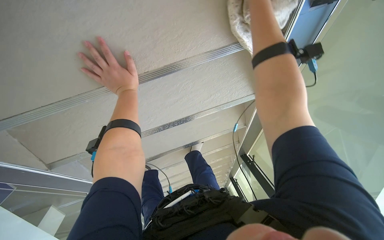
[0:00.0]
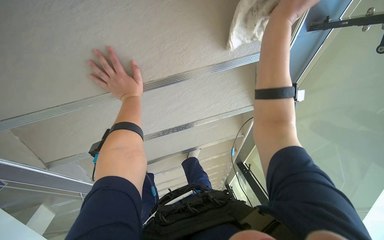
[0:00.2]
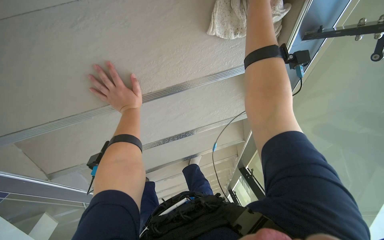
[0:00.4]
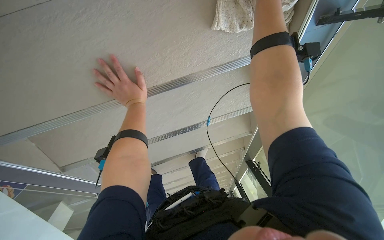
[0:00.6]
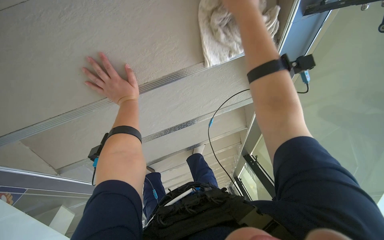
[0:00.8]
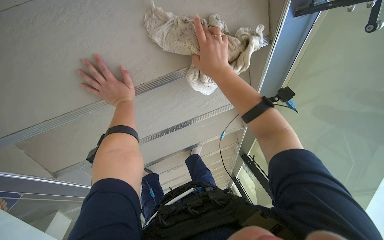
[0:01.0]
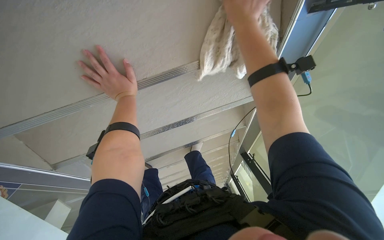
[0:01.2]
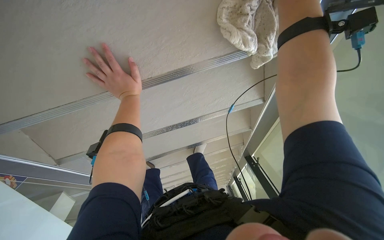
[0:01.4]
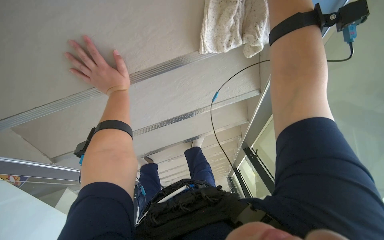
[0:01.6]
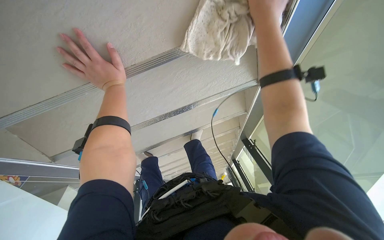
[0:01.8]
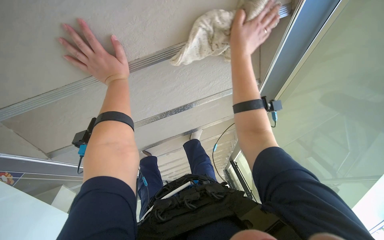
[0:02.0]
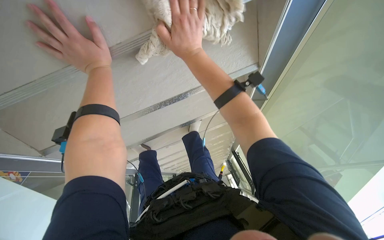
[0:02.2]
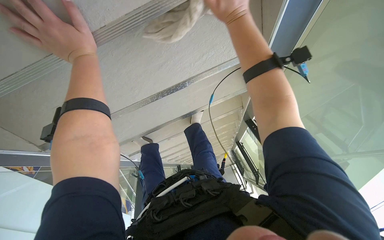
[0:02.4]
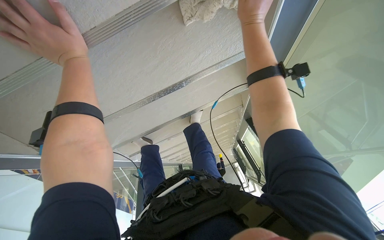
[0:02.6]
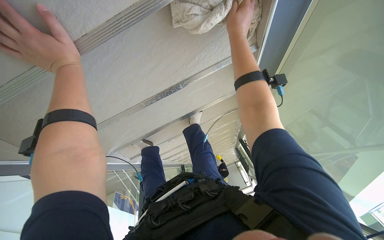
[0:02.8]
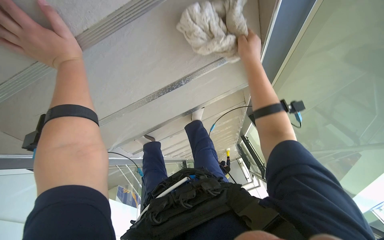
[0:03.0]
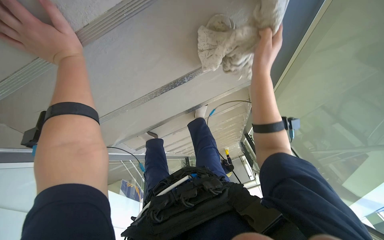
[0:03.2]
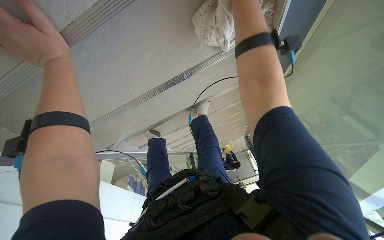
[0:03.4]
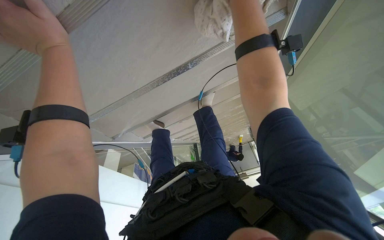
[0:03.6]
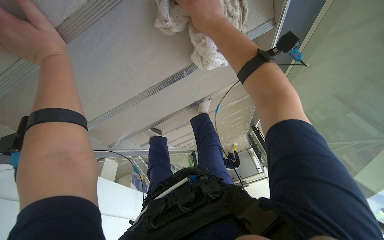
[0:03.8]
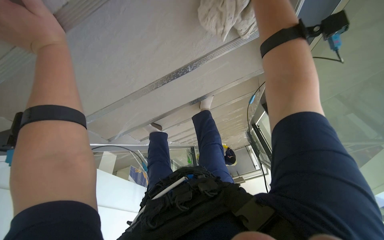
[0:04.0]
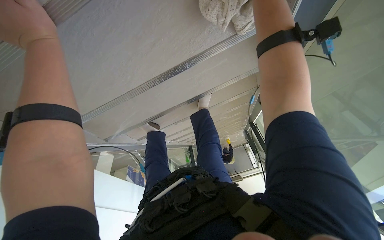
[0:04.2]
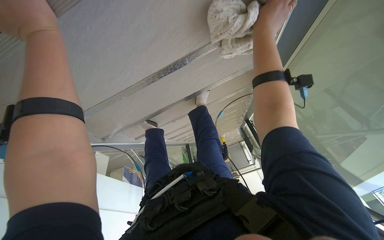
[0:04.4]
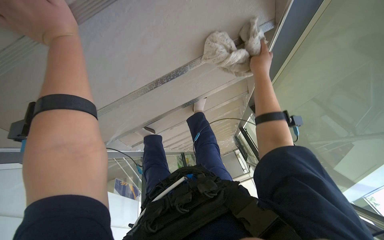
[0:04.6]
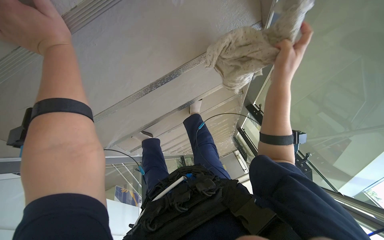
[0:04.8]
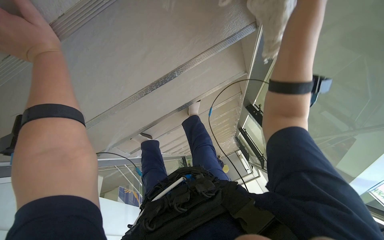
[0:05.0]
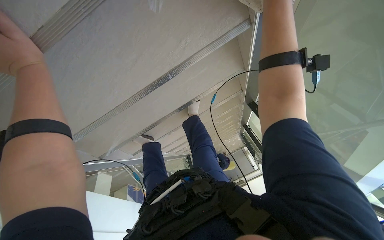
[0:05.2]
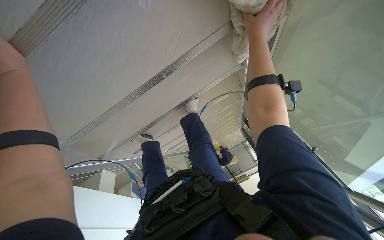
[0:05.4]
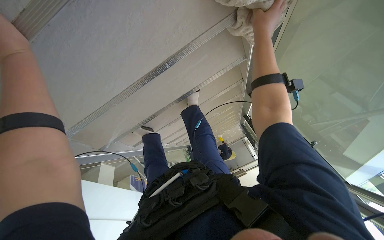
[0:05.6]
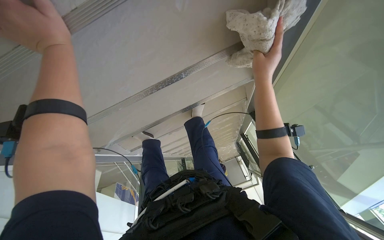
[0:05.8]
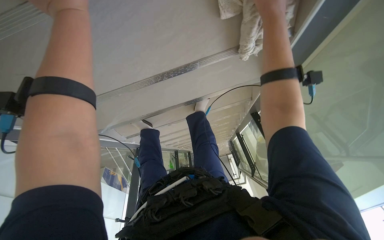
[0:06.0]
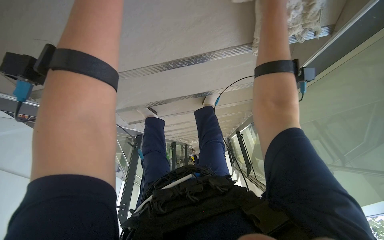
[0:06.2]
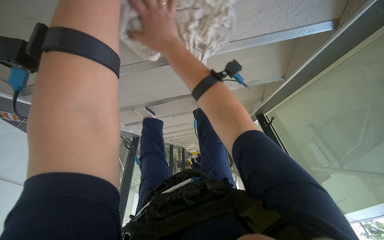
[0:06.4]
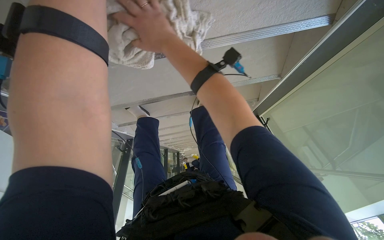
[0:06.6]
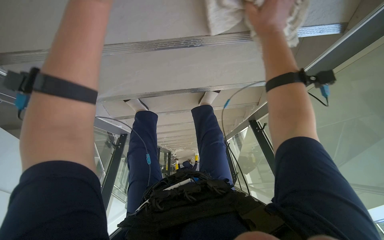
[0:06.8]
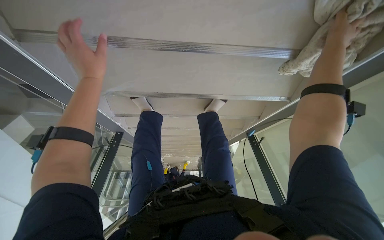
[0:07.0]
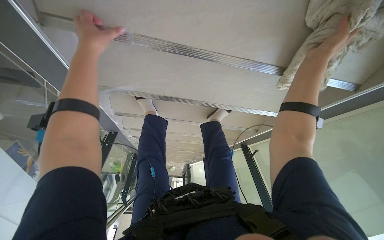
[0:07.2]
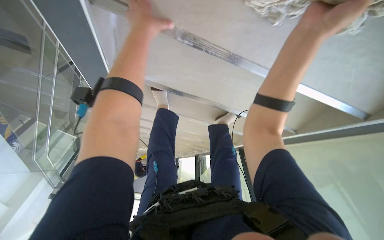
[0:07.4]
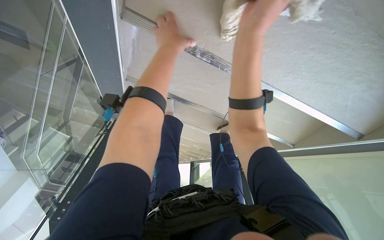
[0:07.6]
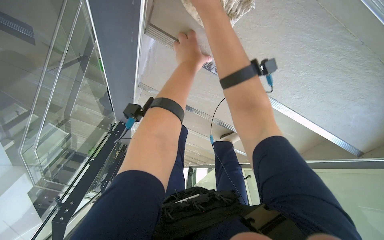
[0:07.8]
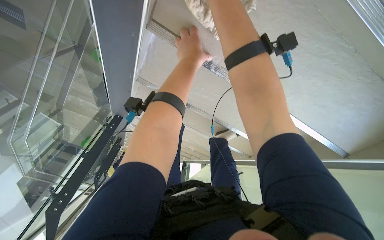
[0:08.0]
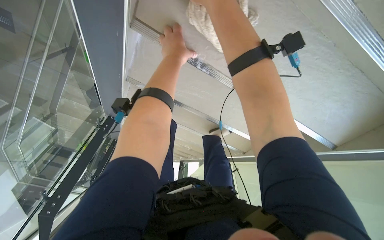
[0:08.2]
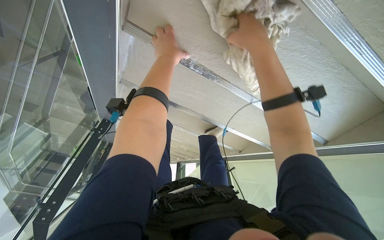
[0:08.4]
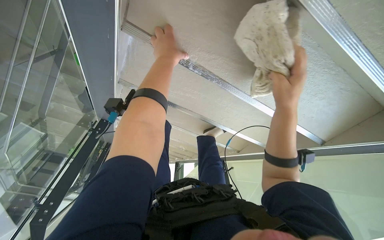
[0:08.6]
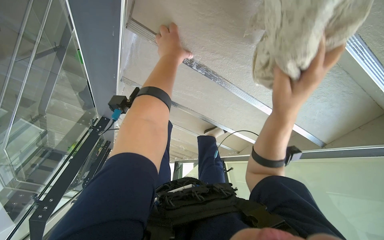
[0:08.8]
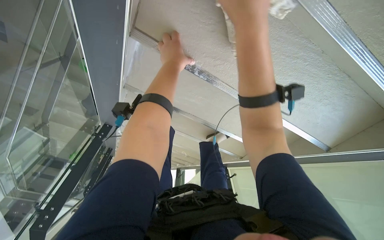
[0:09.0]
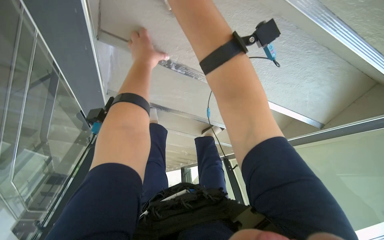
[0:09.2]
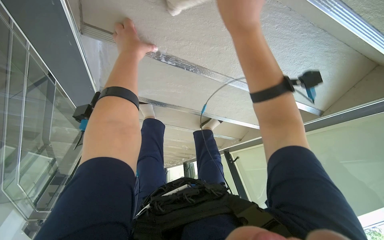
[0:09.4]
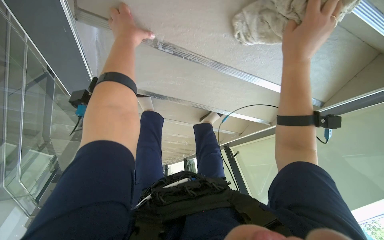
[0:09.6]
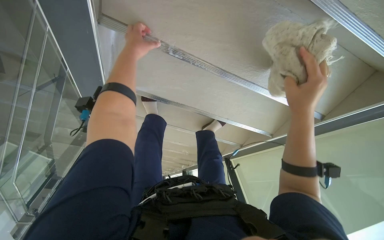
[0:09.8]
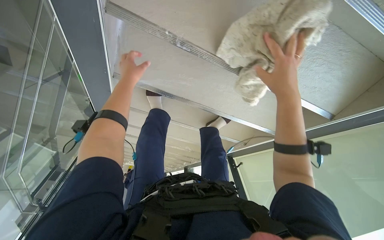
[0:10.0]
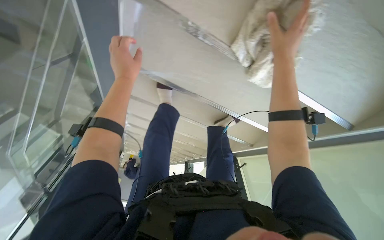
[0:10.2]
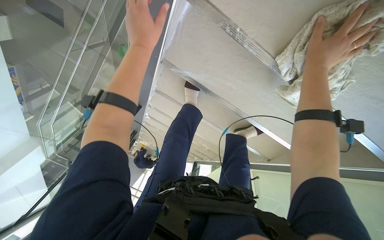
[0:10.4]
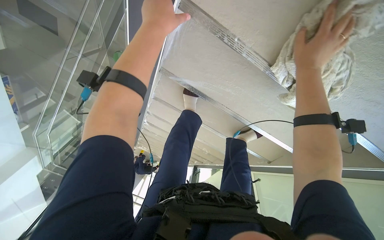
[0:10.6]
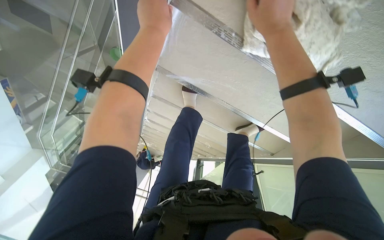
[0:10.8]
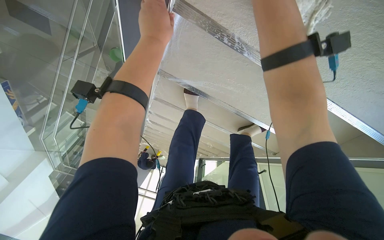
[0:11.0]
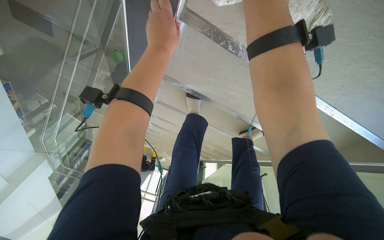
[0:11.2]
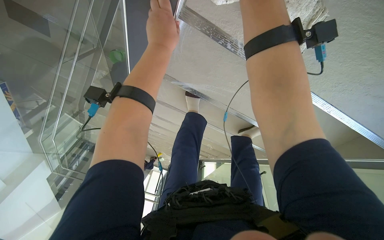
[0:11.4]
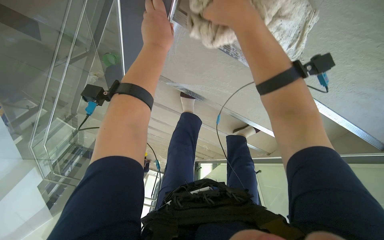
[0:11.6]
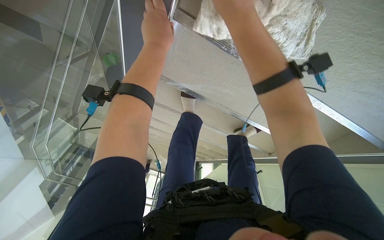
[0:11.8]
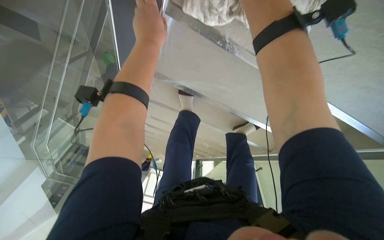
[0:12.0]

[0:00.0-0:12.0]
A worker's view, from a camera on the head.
Job: wiping surfaces.
The whole recording: Wiping stairs and railings. The worker wipes the glass railing and the underside of the stairs with a cloth.
1.6 to 3.0 s: The right hand goes roughly 30 cm farther from the camera and down the picture, and reaches about 15 cm to the left, then returns.
6.0 to 7.6 s: Everything in view rotates roughly 30 degrees clockwise.
9.0 to 10.4 s: The right hand goes some 25 cm farther from the camera and to the right.
10.4 to 12.0 s: The right hand heads to the left and nearer to the camera, covering approximately 25 cm.

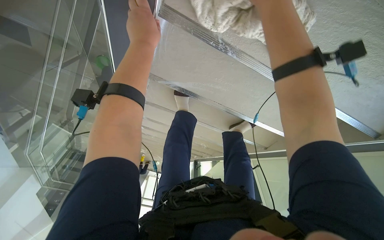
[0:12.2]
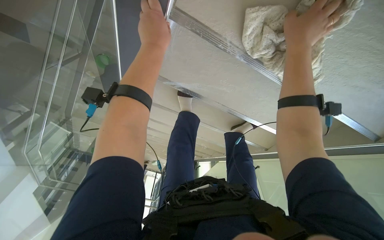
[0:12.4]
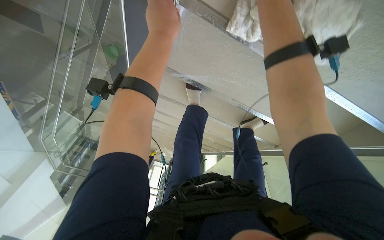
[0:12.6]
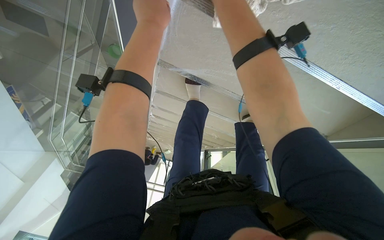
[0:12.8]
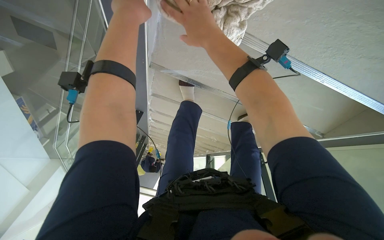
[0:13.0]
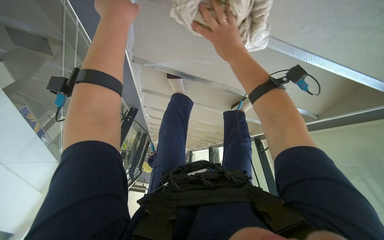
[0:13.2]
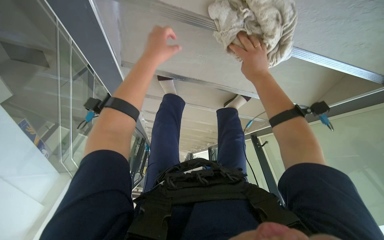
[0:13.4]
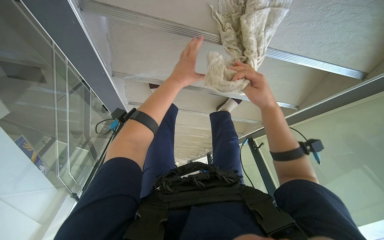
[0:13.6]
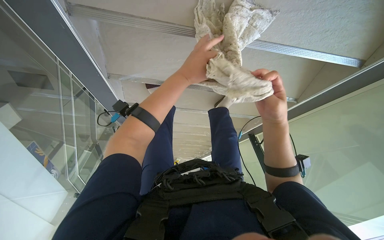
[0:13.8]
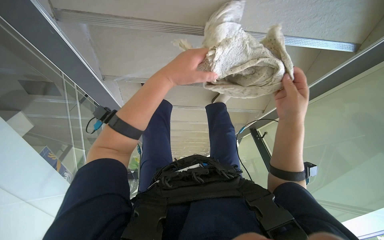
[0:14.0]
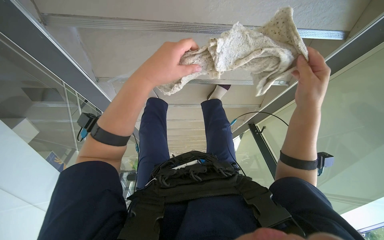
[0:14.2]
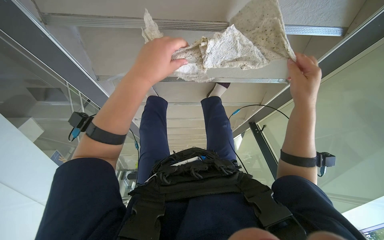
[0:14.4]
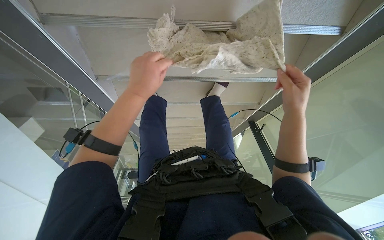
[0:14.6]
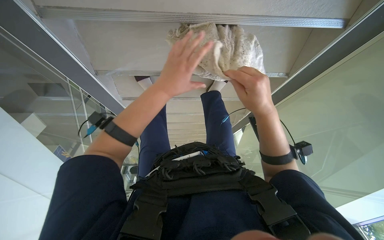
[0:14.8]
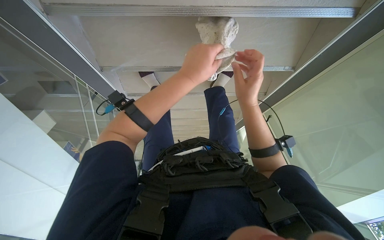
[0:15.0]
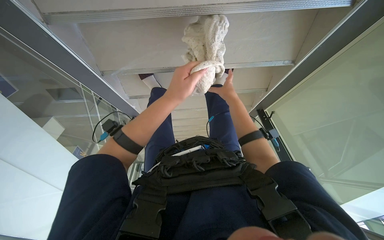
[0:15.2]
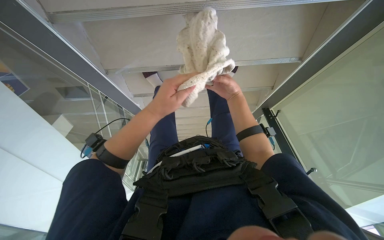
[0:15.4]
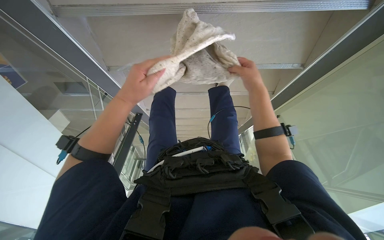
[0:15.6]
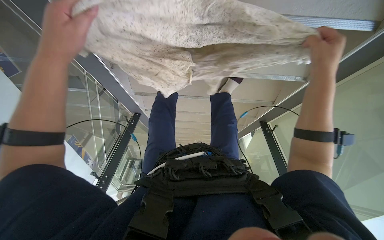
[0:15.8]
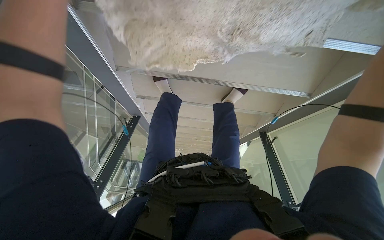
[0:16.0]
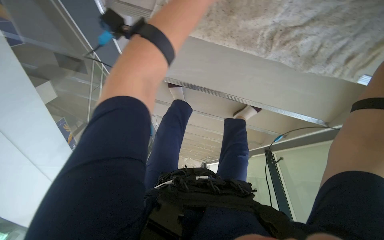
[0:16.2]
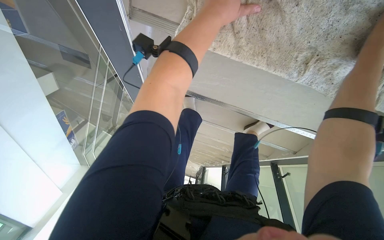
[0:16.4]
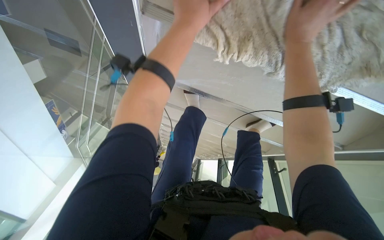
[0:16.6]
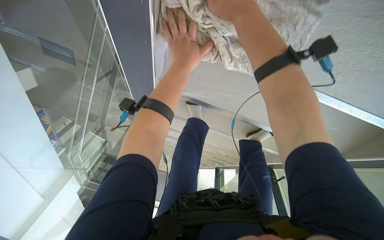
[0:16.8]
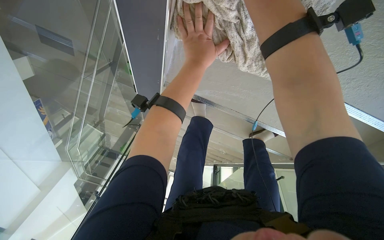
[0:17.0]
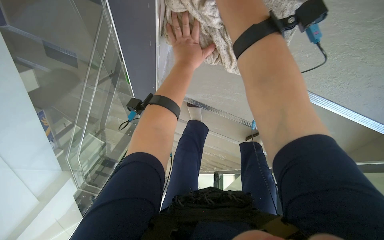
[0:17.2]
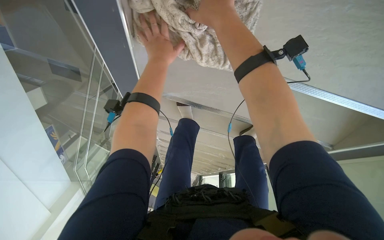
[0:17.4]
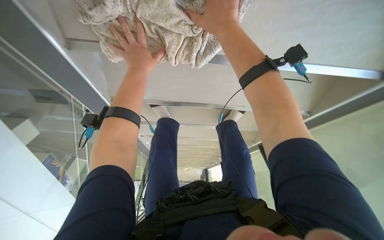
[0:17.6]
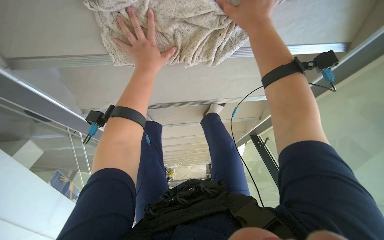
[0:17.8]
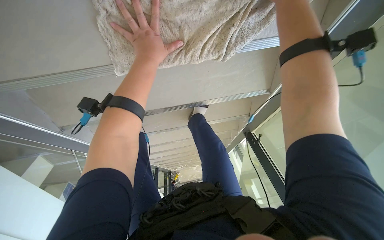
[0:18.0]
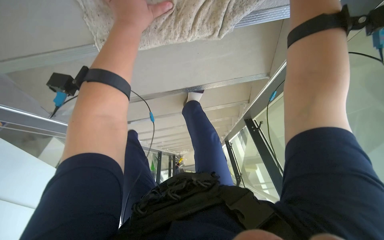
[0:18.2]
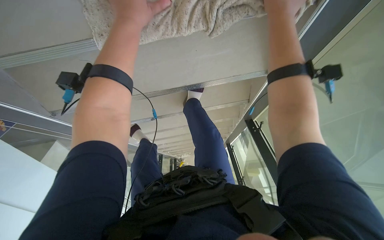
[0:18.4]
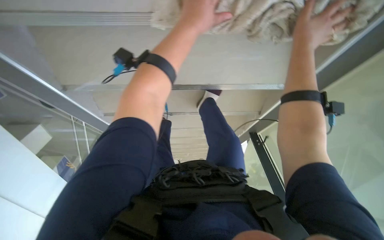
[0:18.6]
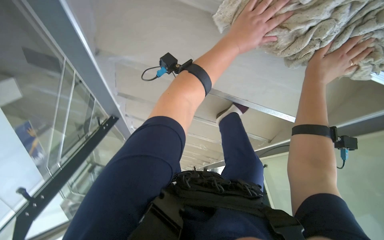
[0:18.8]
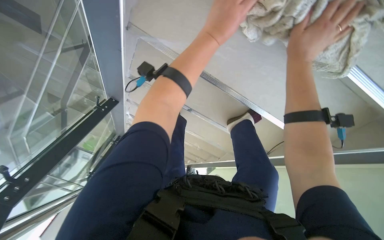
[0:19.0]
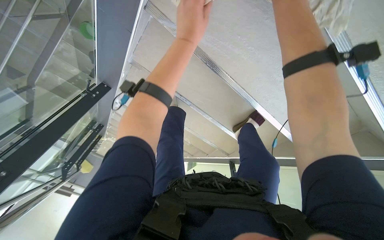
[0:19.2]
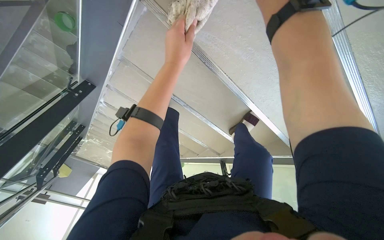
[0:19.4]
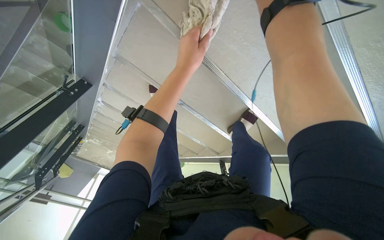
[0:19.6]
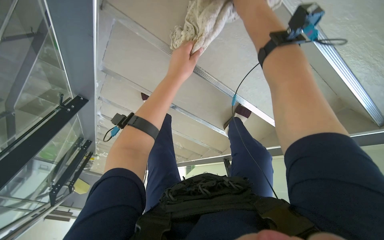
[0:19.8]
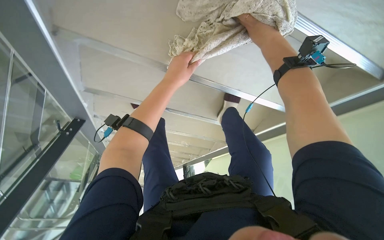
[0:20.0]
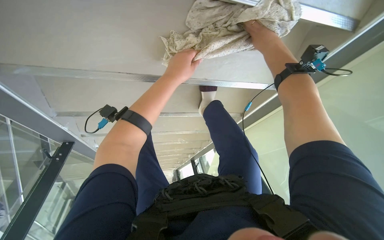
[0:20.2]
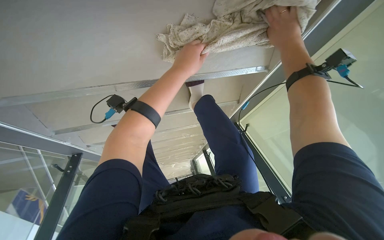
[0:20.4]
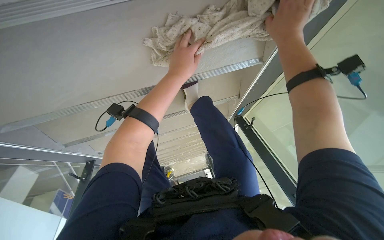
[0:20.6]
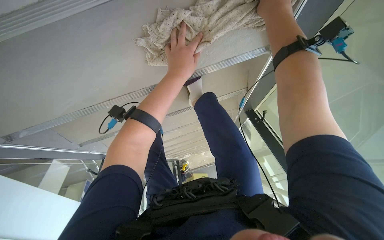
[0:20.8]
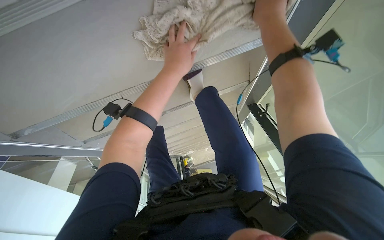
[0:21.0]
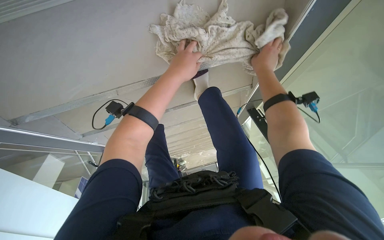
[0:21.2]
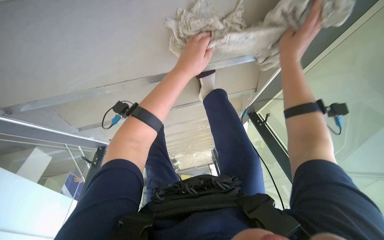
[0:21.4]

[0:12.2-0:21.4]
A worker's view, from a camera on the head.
Job: wiping surfaces.
The whole recording: Wiping stairs and railings. The worker wipes the glass railing and the underside of the stairs with a cloth.
12.2 to 13.8 s: The left hand moves to the right and down the picture, some 35 cm.
13.8 to 15.2 s: The right hand travels farther from the camera by approximately 10 cm.
15.2 to 16.8 s: The scene turns approximately 25 degrees clockwise in the picture.
16.8 to 18.4 s: The left hand travels nearer to the camera by some 10 cm.
18.4 to 19.8 s: The right hand reaches roughly 10 cm to the right, then returns. Meanwhile the left hand goes about 10 cm down the picture and farther from the camera.
